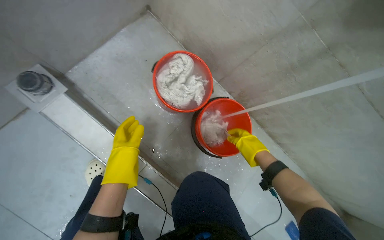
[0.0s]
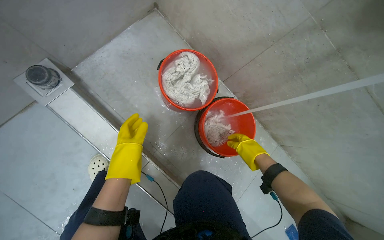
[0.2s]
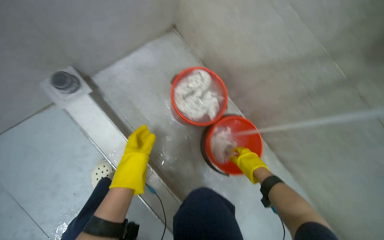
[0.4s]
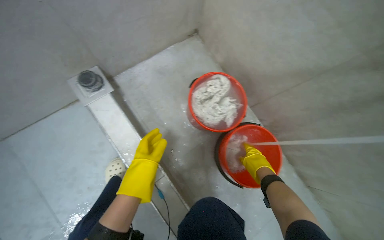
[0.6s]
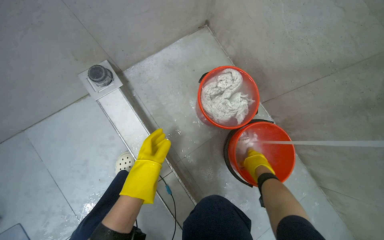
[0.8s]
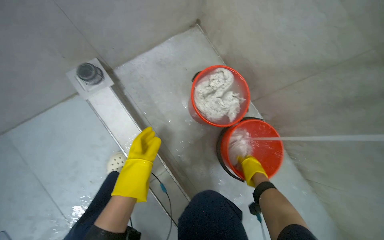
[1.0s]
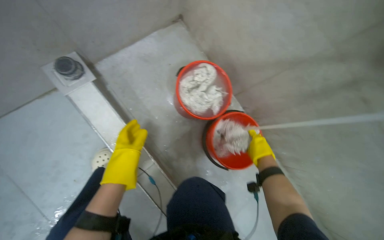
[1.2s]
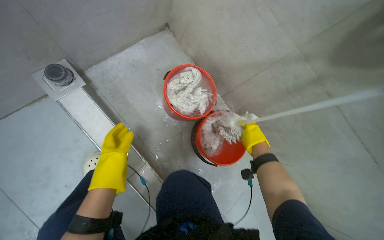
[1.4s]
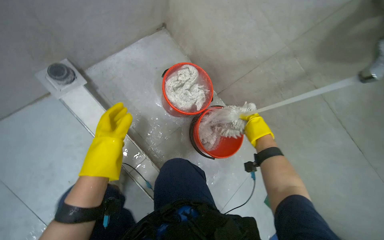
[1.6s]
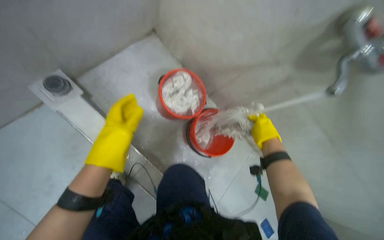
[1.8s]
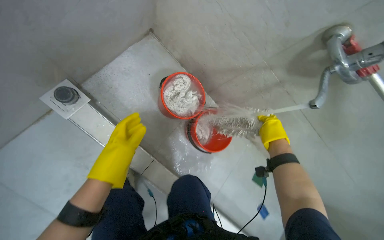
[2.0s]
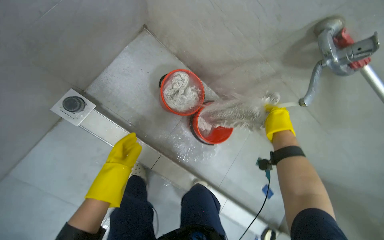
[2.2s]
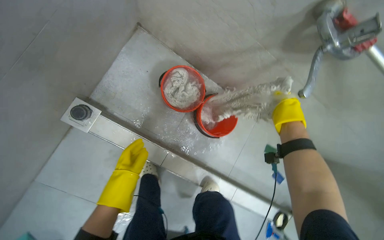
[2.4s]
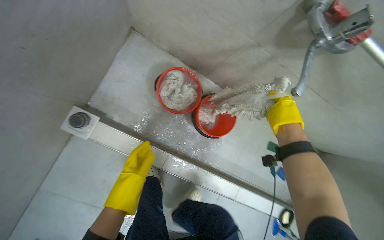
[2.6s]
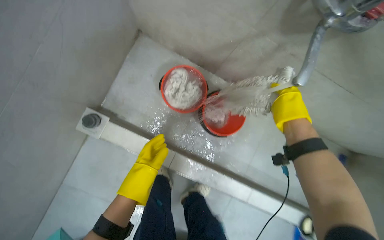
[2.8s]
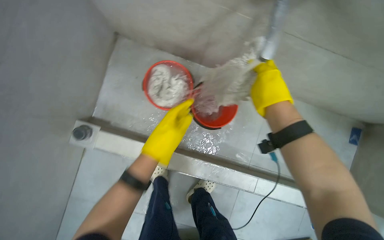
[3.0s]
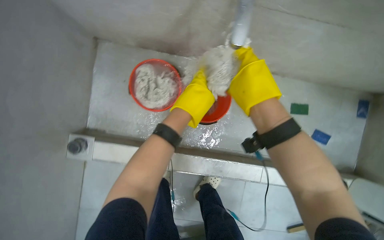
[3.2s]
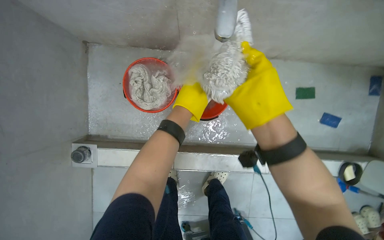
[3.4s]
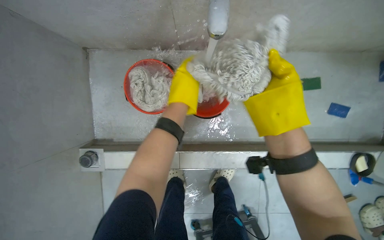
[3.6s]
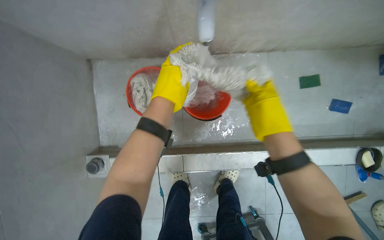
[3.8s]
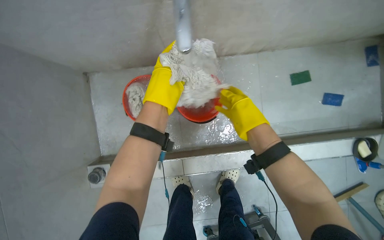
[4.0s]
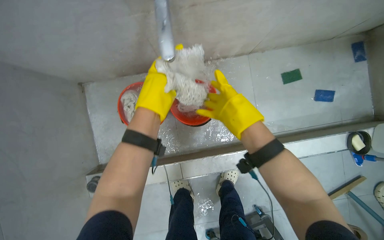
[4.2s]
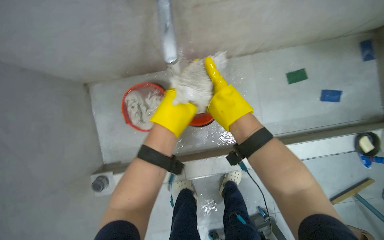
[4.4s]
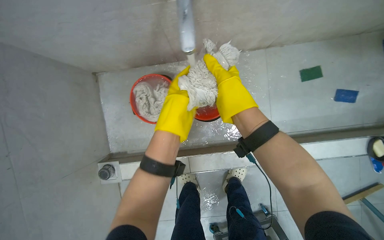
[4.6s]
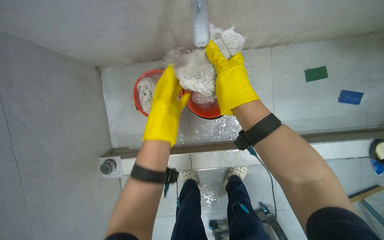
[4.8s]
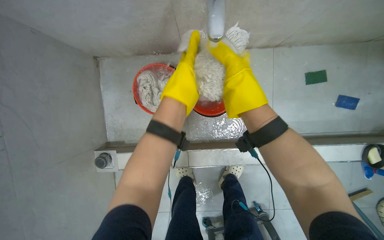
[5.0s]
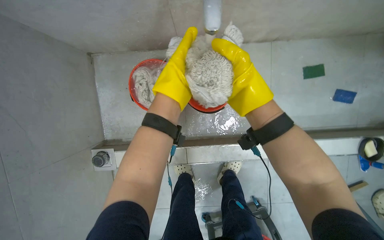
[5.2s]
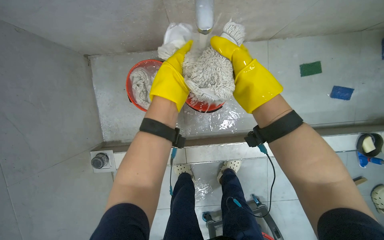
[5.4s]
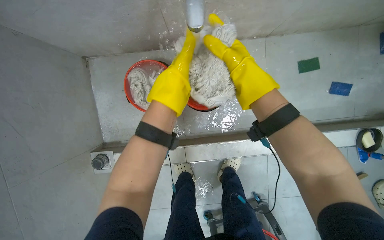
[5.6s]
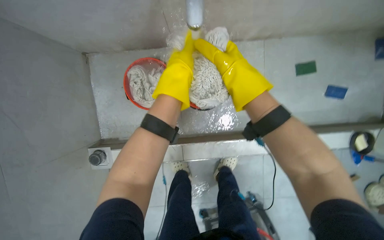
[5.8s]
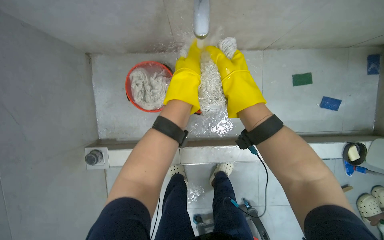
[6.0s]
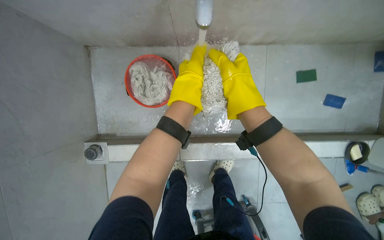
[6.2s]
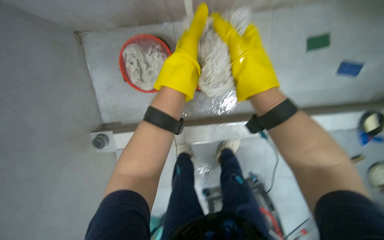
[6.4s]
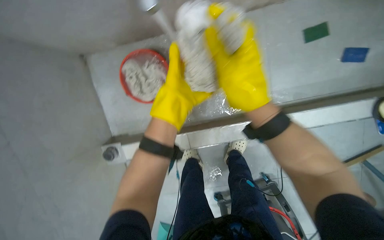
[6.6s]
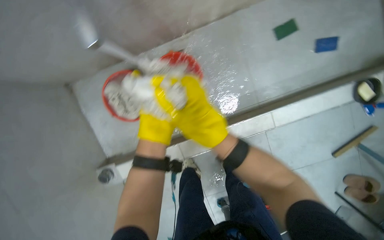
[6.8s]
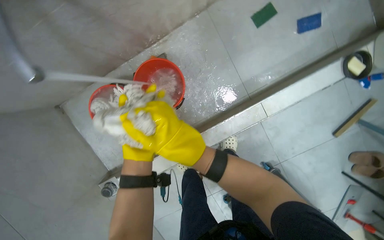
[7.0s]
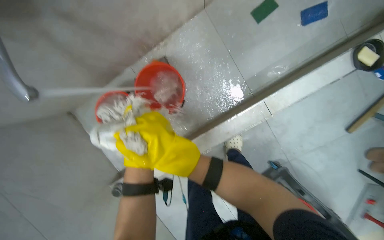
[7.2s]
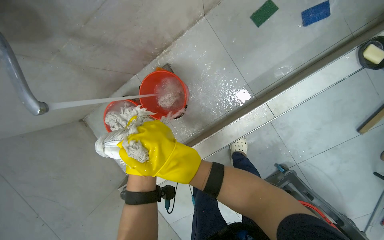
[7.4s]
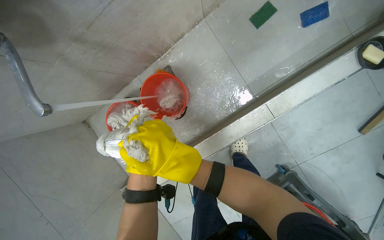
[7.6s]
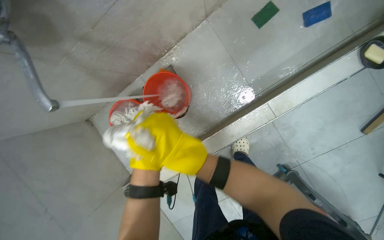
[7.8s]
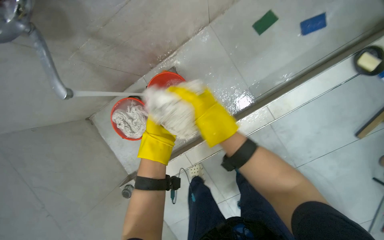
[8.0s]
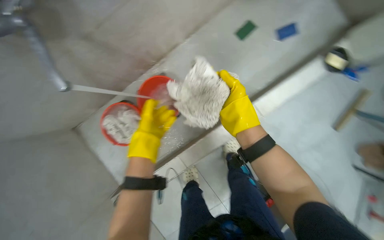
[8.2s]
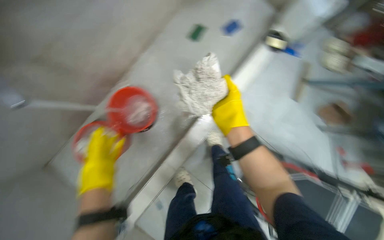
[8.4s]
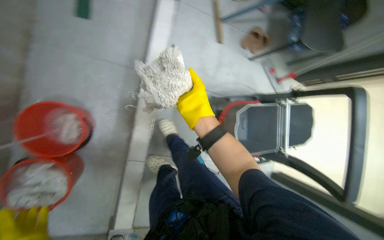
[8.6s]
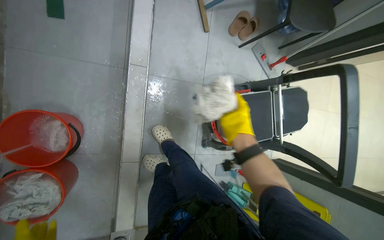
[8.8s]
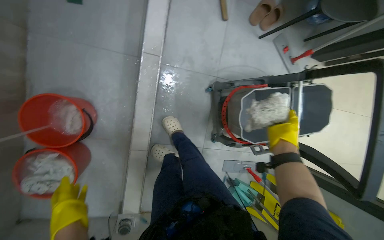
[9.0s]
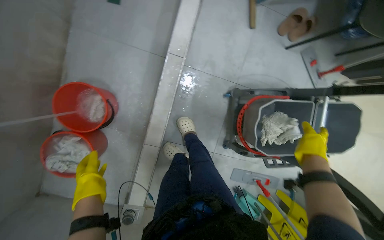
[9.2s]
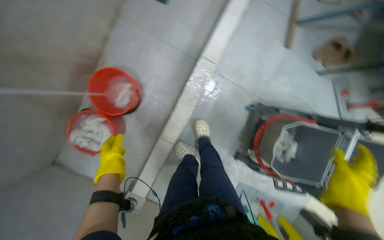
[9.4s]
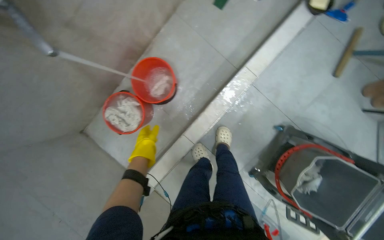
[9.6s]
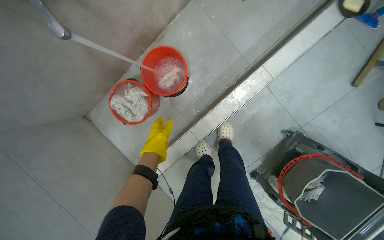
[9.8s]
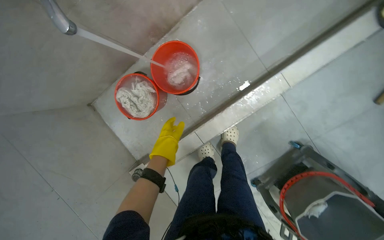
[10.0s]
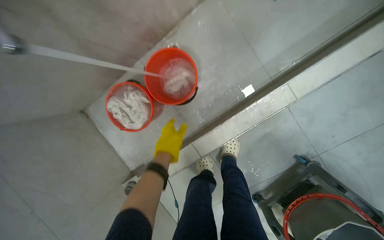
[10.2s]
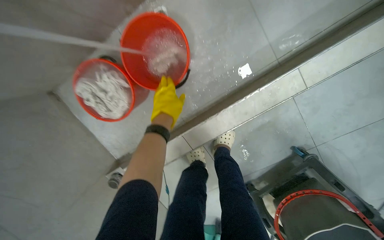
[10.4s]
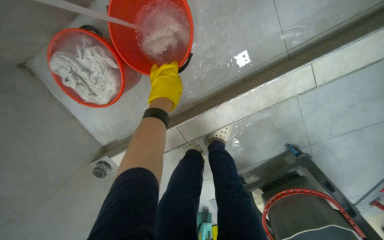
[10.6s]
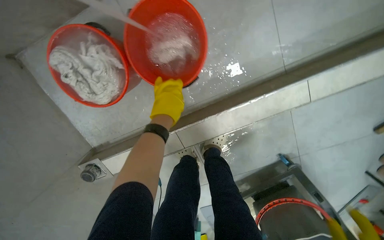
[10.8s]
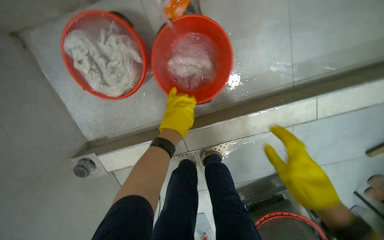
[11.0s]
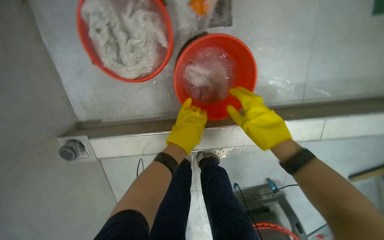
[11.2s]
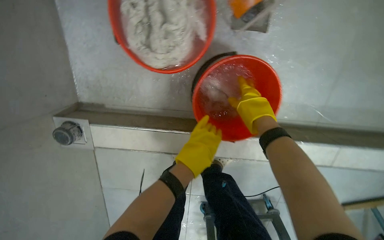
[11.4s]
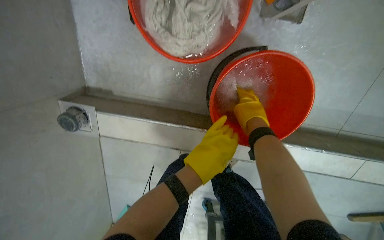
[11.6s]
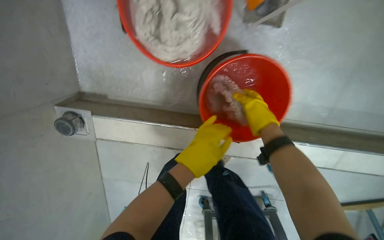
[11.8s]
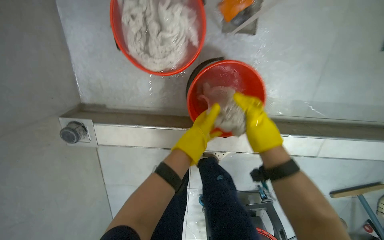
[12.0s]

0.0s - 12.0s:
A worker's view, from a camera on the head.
Job: preparing cleaning supplies.
The whole recording: Filling buckets and rinsing cleaning items. The worker fills multiple buckets with water and rinses various cleaning cloths and mop heads under a faucet.
1.6s - 3.0s: The view tilts roughly 20 degrees downward. Everything in view rotates about 30 degrees counterclockwise. The right hand heads nearer to the camera, covering approximately 15 cm, while the left hand heads to the right, covering about 20 cm.
3.0s - 4.4s: Everything in view rotates about 25 degrees counterclockwise. The left hand goes about 15 cm up the picture.
6.0s - 7.6s: The camera is aimed approximately 15 degrees further to the left. The scene turns approximately 30 degrees counterclockwise in the picture. The right hand travels down the picture by approximately 20 cm.
7.6s - 9.0s: The head rotates approximately 35 degrees to the right.
9.0s - 10.4s: The wearer moves about 40 cm. The head turns to the left by approximately 50 degrees.
10.4s - 12.0s: The camera is aimed some 20 degrees further to the right. The scene rotates clockwise by about 30 degrees.

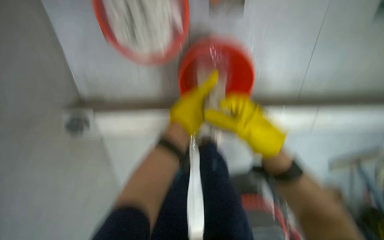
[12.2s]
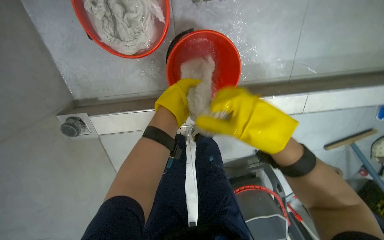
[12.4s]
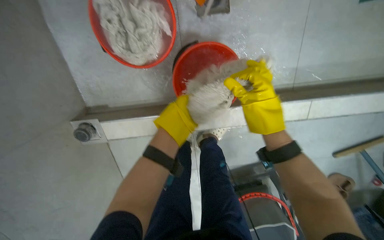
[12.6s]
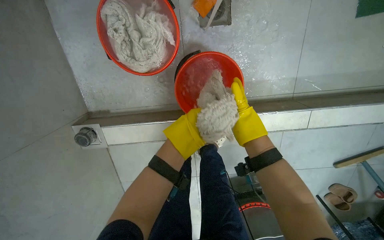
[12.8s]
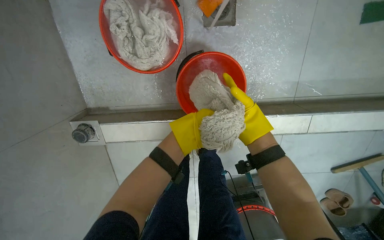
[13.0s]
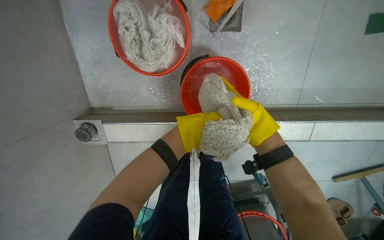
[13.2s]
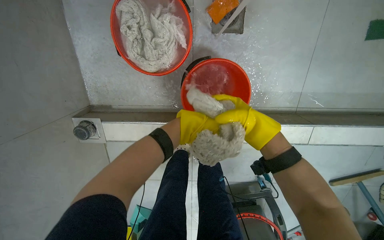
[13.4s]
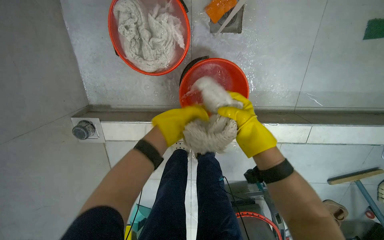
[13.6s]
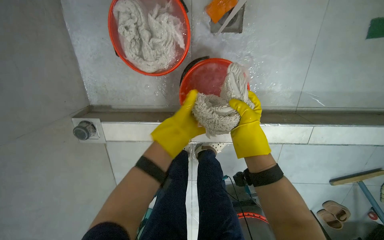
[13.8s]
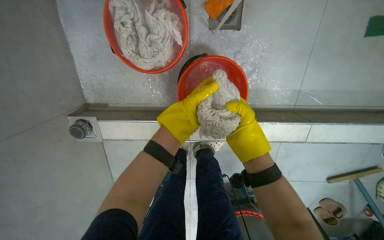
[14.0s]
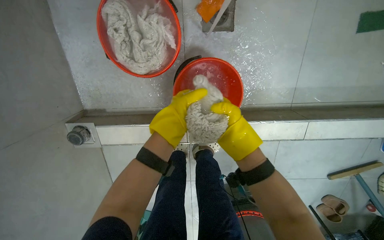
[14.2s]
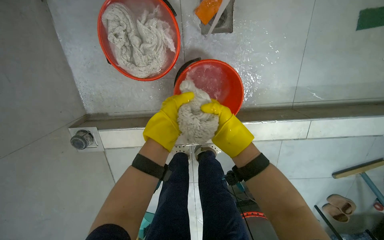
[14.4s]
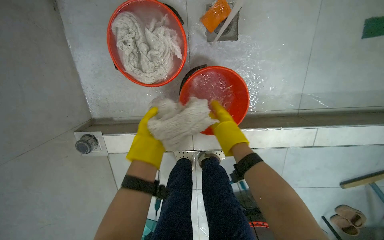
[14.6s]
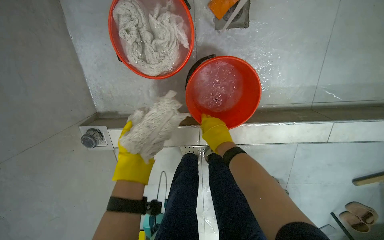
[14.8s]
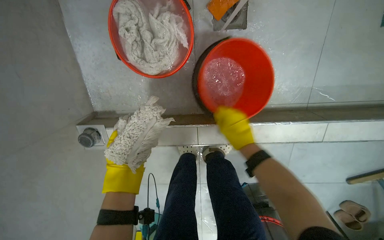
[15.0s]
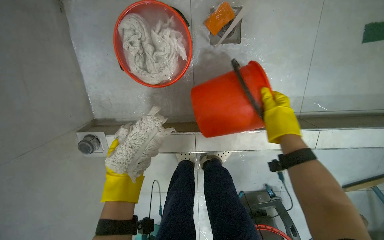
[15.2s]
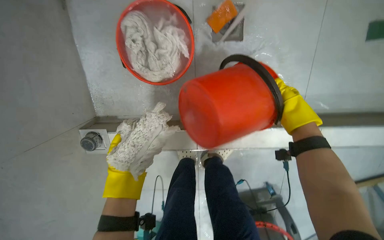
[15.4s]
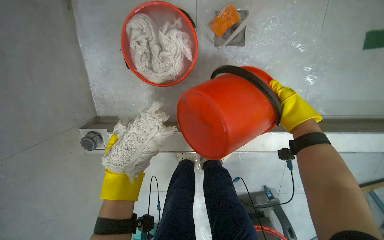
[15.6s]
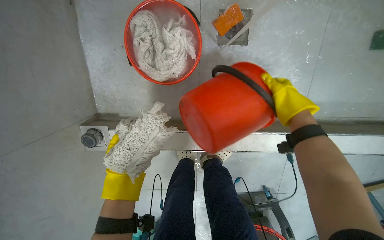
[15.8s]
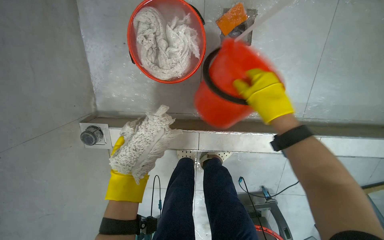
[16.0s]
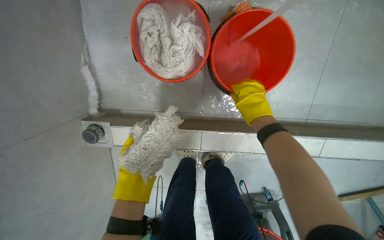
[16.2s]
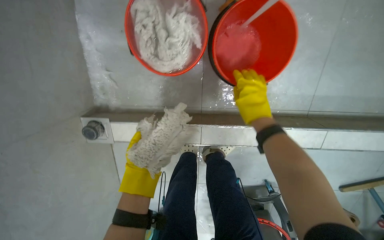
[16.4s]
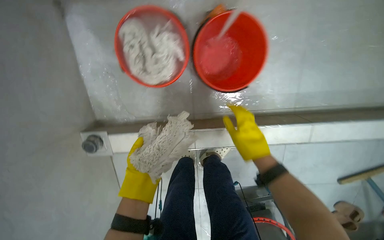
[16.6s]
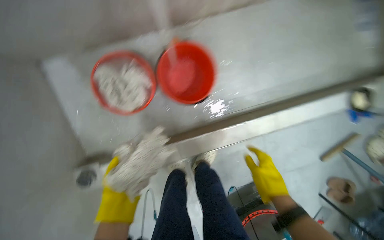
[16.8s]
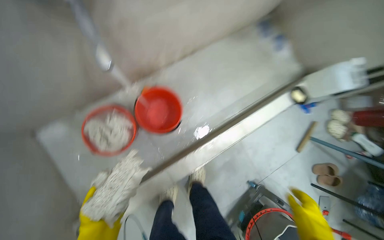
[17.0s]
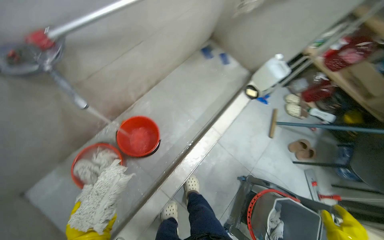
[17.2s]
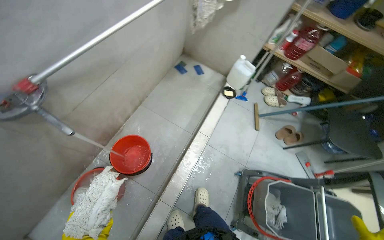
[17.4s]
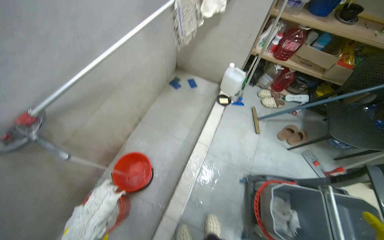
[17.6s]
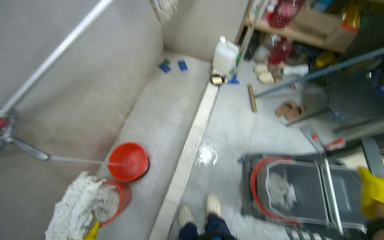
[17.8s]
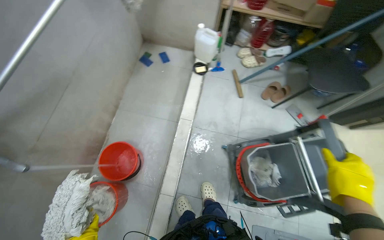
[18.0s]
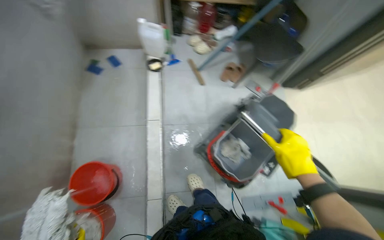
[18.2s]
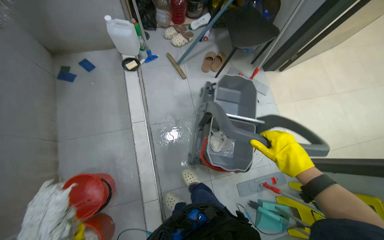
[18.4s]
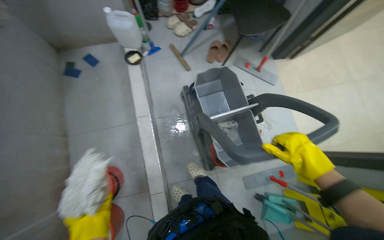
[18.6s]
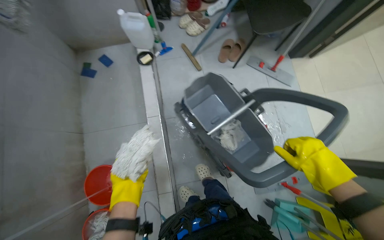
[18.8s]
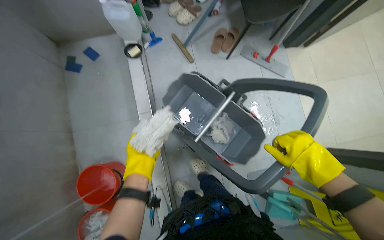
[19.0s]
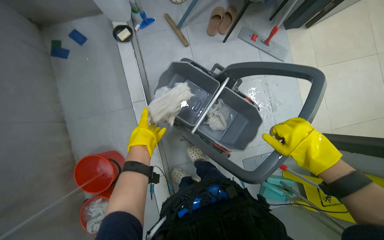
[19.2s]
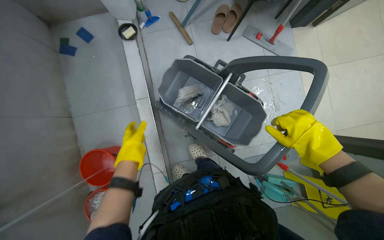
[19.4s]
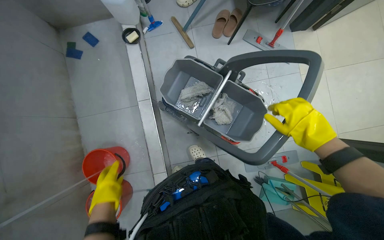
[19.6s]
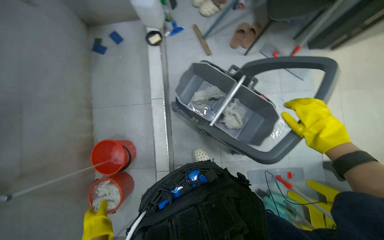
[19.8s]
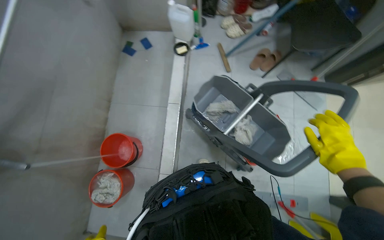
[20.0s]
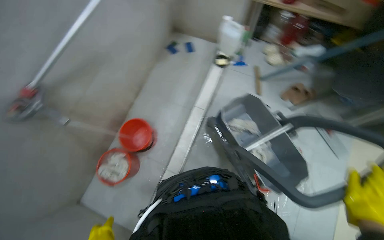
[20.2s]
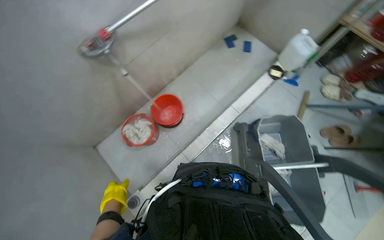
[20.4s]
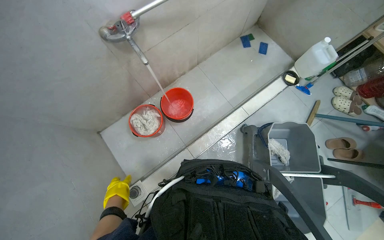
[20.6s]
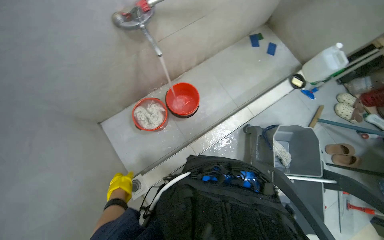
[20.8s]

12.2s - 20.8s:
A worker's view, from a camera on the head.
Job: preparing cleaning supplies.
The whole recording: Filling buckets and rinsing cleaning items. The worker fills multiple buckets with water and rinses various cleaning cloths and mop heads under a faucet.
12.2s - 13.6s: The left hand goes approximately 10 cm to the left, and reaches some 25 cm farther from the camera, then returns, while the right hand goes roughly 10 cm farther from the camera.
13.6s - 15.0s: The left hand heads to the left, down the picture and farther from the camera, covering about 25 cm.
15.0s - 16.6s: The right hand goes to the right and returns, about 15 cm each way. Meanwhile the left hand is displaced nearer to the camera and to the right by roughly 15 cm.
16.6s - 18.0s: The head travels approximately 70 cm. The head rotates roughly 75 degrees to the right. The camera pitches upward, by approximately 30 degrees.
18.0s - 19.4s: The wearer looks approximately 15 degrees further downward.
19.4s - 20.8s: The wearer moves some 50 cm. The head rotates roughly 70 degrees to the left.
